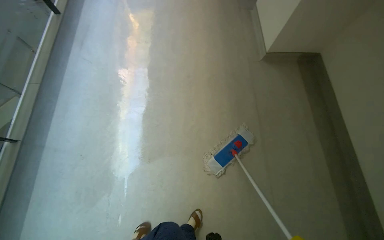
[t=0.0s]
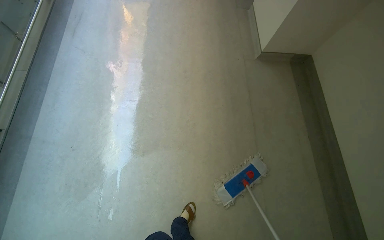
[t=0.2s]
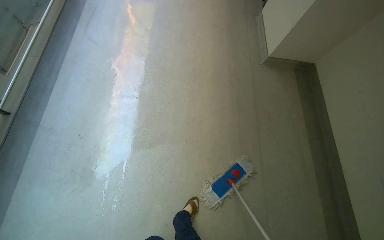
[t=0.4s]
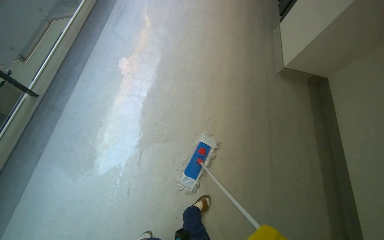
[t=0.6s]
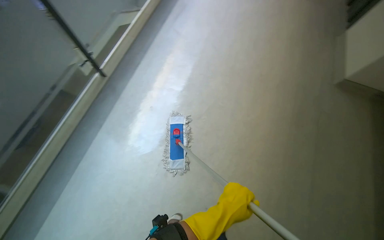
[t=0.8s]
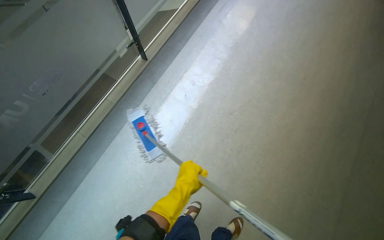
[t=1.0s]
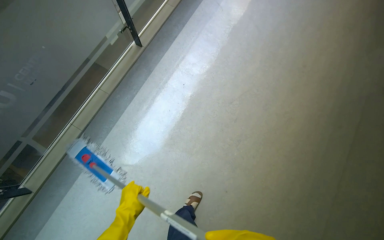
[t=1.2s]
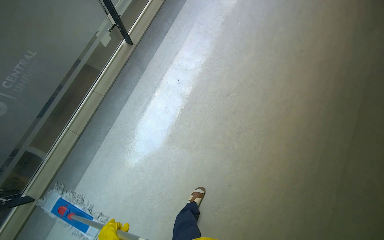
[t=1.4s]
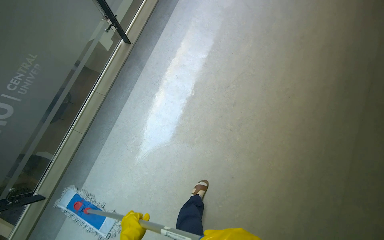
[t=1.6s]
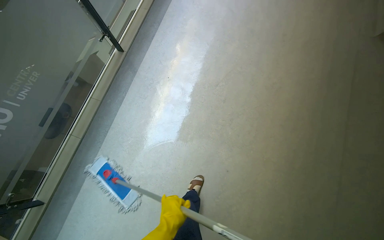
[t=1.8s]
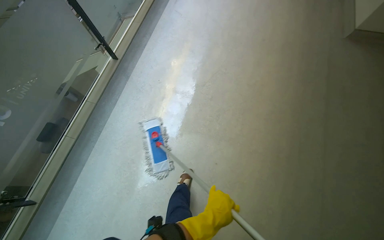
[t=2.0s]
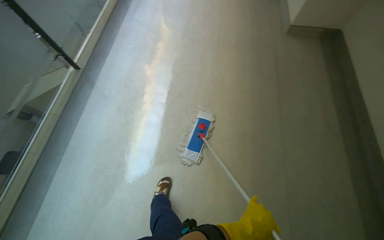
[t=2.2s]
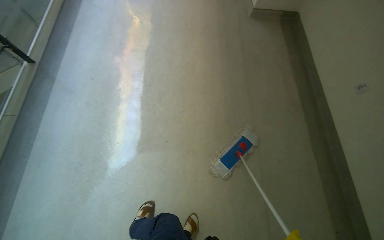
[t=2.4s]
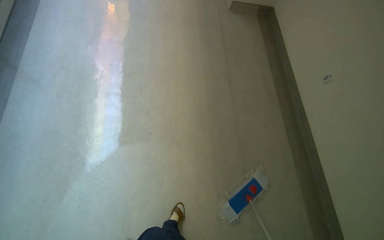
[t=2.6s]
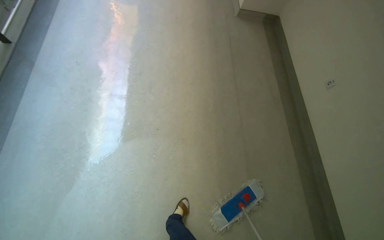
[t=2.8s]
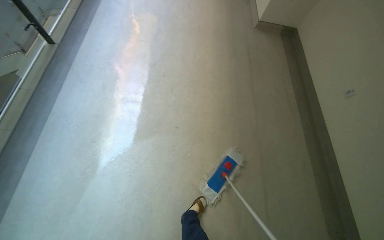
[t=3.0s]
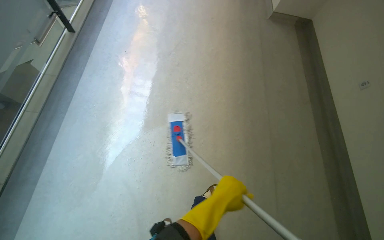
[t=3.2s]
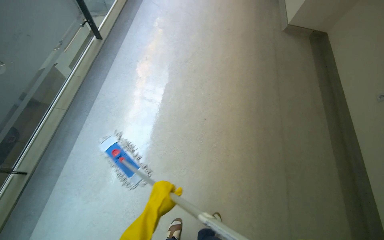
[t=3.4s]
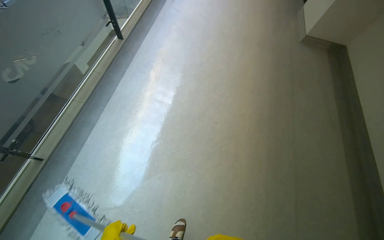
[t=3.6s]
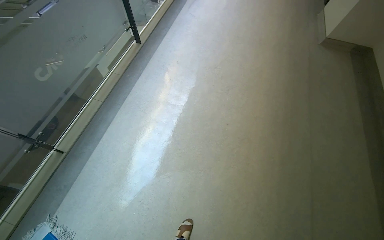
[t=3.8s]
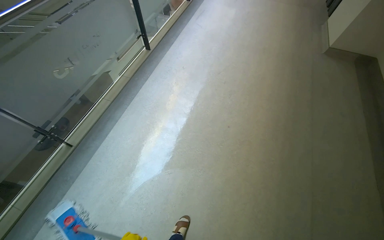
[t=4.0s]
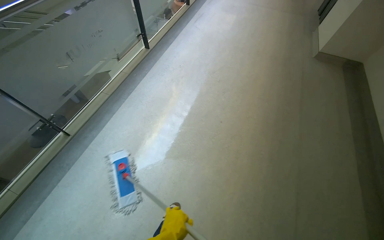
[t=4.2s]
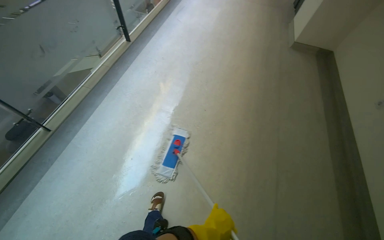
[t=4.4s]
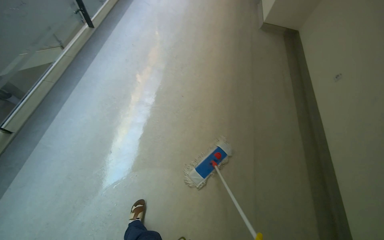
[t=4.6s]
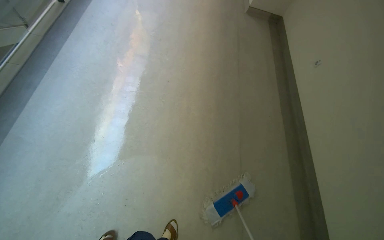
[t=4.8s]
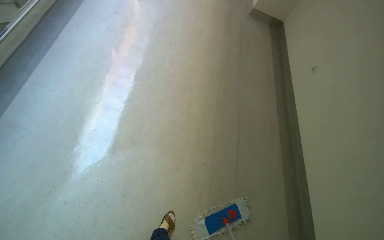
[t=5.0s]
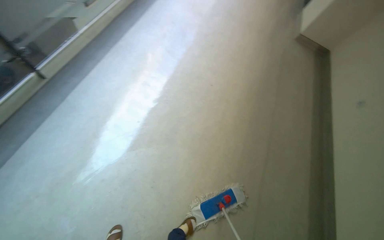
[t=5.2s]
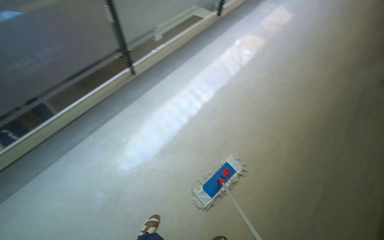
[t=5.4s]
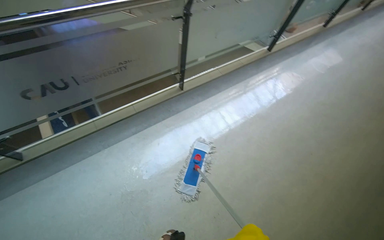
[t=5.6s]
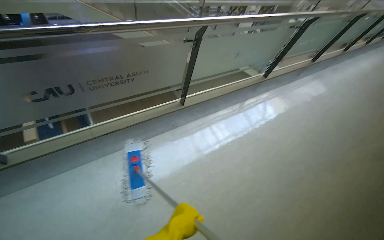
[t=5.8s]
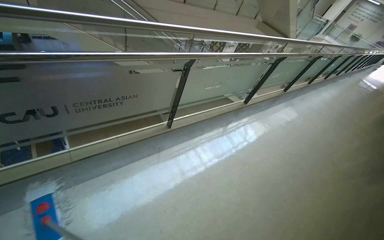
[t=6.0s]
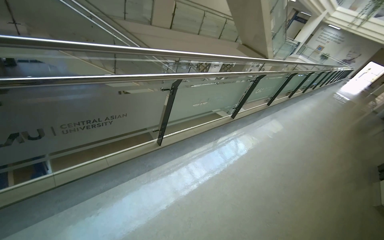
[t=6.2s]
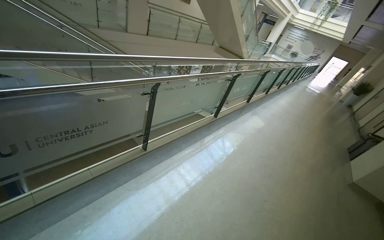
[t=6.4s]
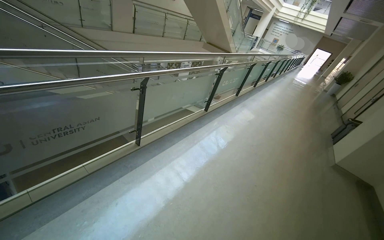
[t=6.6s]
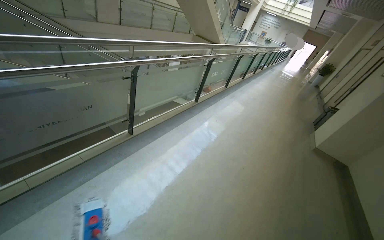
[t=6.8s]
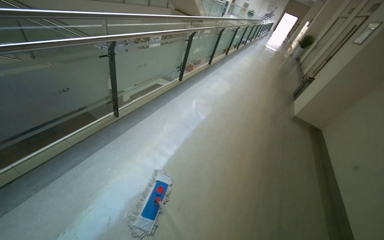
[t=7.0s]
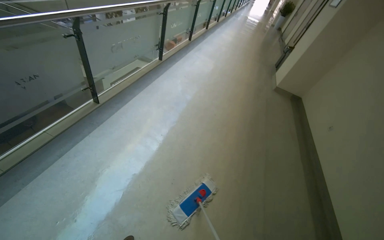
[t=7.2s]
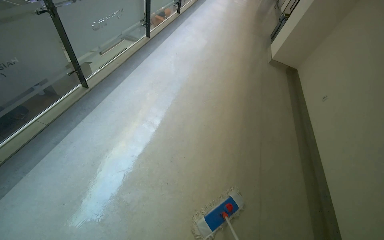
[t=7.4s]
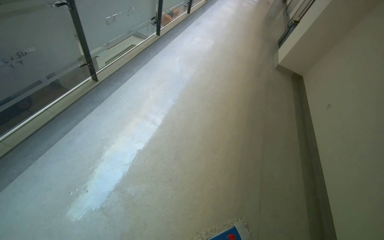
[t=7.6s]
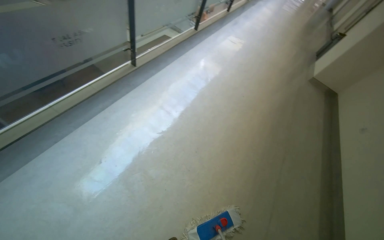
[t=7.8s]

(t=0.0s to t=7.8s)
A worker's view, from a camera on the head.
Job: mopping floor.
The whole recording: Mopping hallway floor. The worker mops the hallway floor, periodically wringing out the mop head in the bucket.
t=0.0s - t=1.6s: The view tilts some 10 degrees downward.
t=1.6s - t=3.2s: The camera is carried about 80 cm. The head turns to the right by about 20 degrees.
t=3.2s - t=4.6s: The head travels about 50 cm.
t=4.6s - t=6.2s: The head travels roughly 80 cm. The wearer looks about 25 degrees further upward. The scene rotates clockwise by about 50 degrees.
t=6.2s - t=7.8s: The wearer moves roughly 50 cm. The head rotates roughly 20 degrees to the right. The view tilts roughly 25 degrees downward.

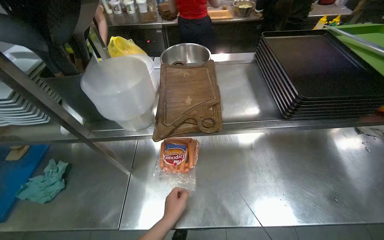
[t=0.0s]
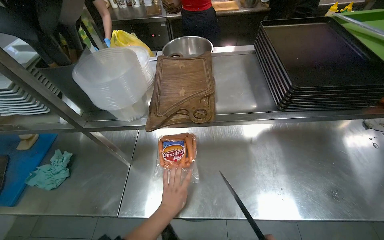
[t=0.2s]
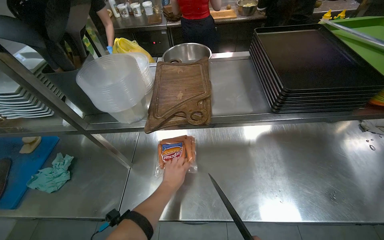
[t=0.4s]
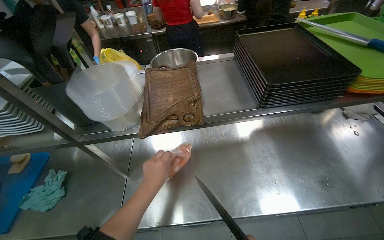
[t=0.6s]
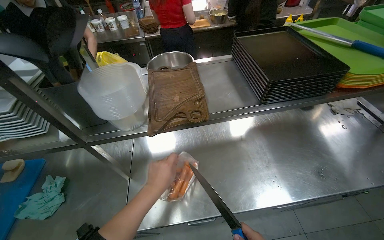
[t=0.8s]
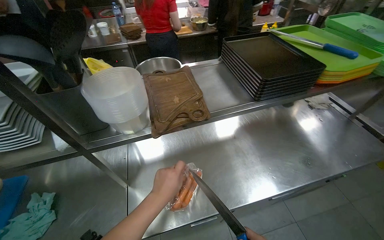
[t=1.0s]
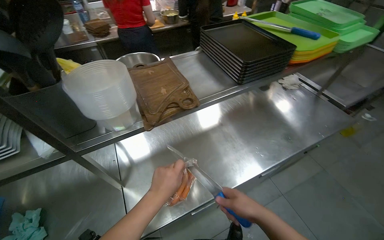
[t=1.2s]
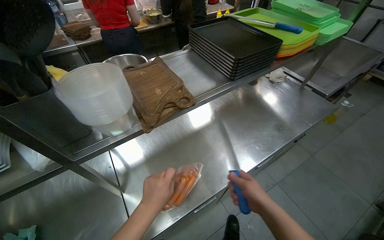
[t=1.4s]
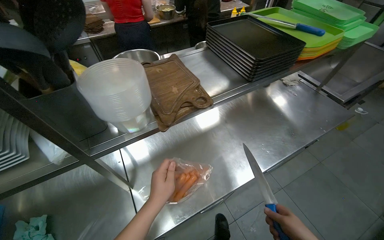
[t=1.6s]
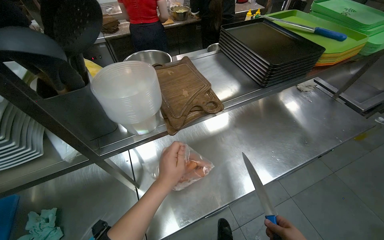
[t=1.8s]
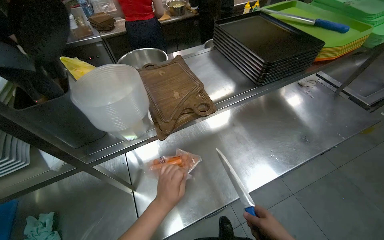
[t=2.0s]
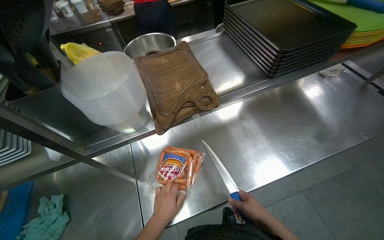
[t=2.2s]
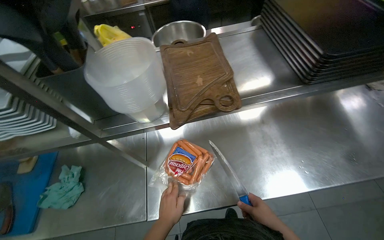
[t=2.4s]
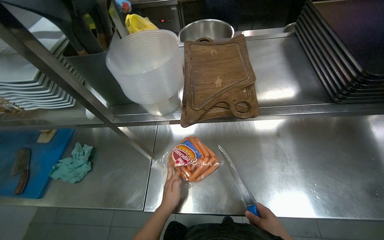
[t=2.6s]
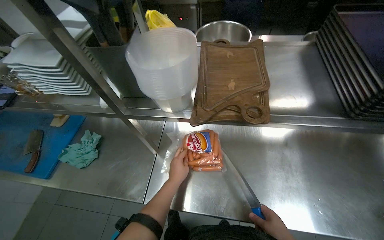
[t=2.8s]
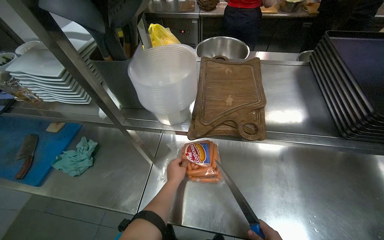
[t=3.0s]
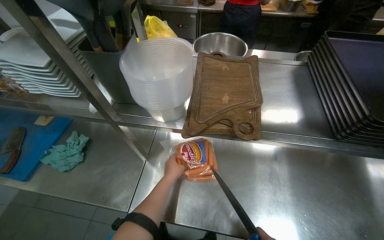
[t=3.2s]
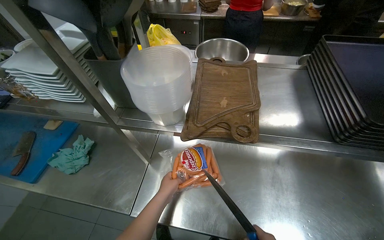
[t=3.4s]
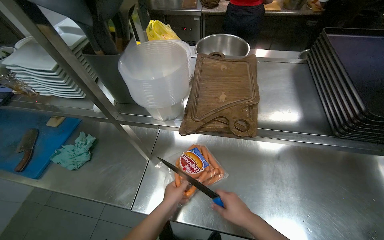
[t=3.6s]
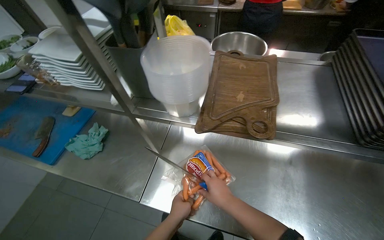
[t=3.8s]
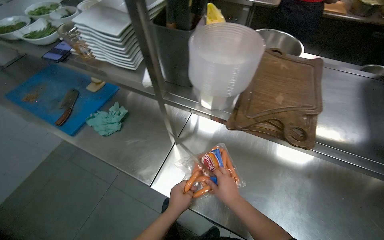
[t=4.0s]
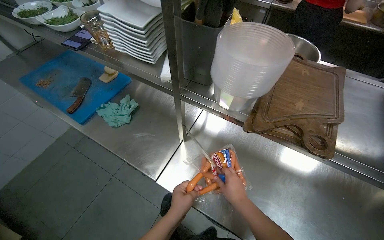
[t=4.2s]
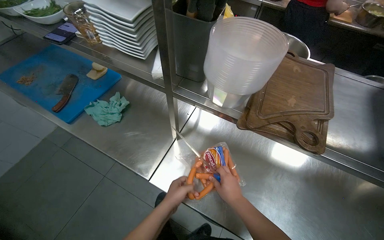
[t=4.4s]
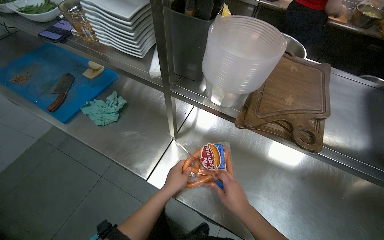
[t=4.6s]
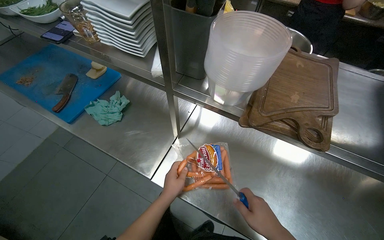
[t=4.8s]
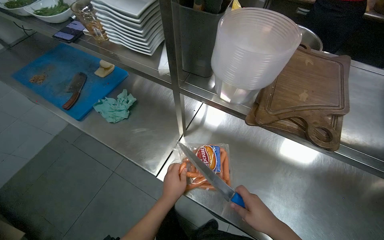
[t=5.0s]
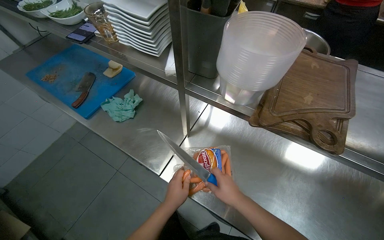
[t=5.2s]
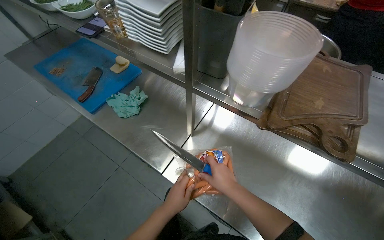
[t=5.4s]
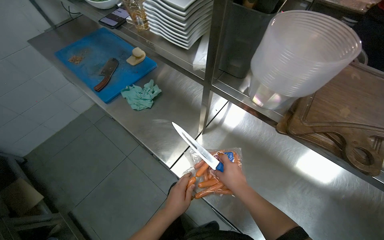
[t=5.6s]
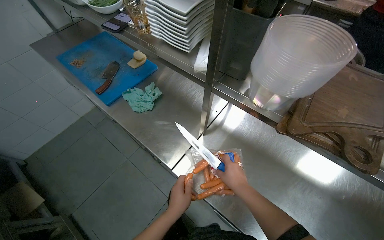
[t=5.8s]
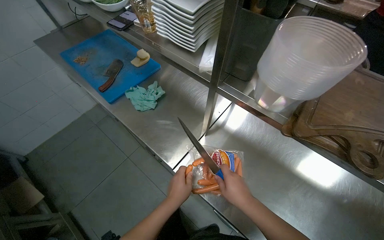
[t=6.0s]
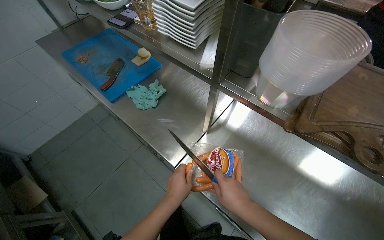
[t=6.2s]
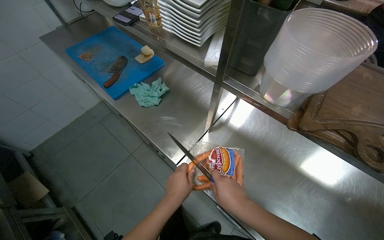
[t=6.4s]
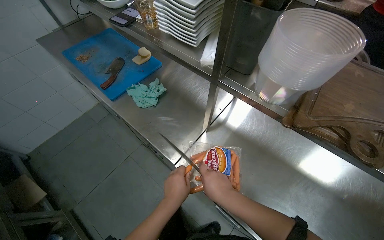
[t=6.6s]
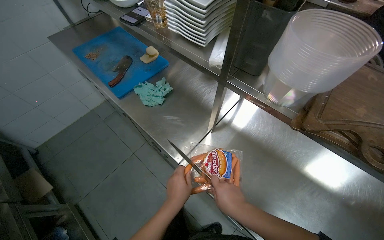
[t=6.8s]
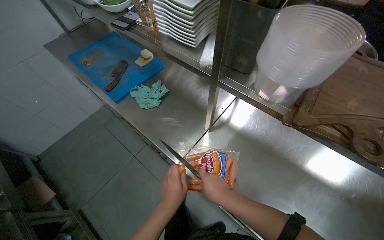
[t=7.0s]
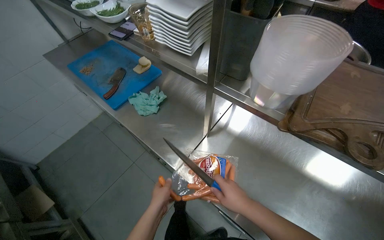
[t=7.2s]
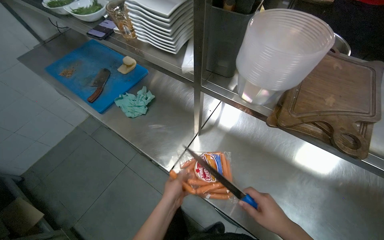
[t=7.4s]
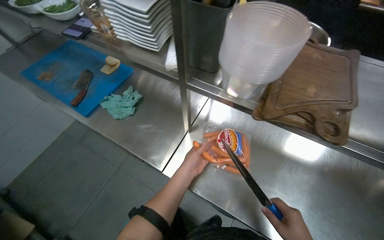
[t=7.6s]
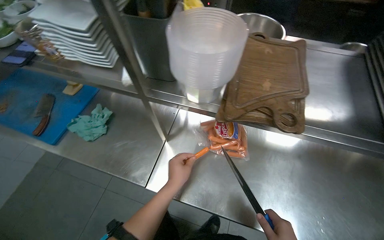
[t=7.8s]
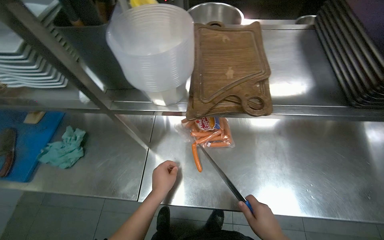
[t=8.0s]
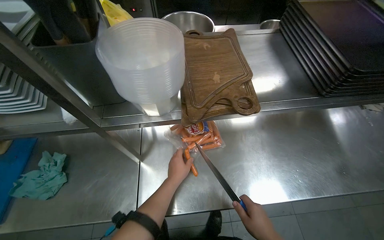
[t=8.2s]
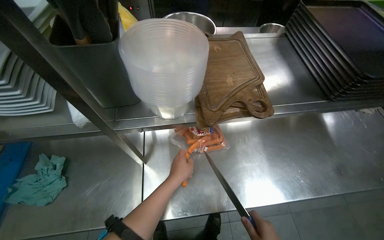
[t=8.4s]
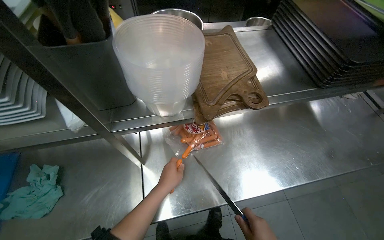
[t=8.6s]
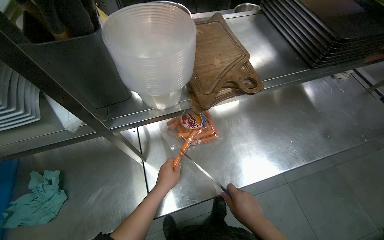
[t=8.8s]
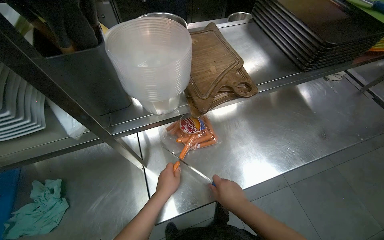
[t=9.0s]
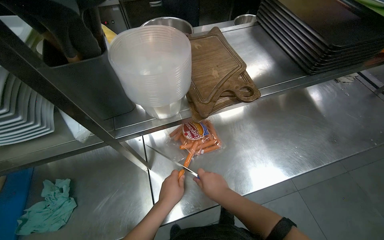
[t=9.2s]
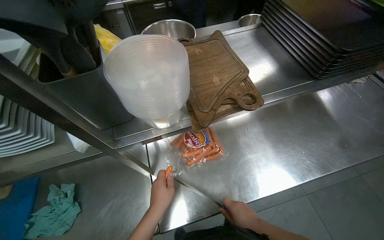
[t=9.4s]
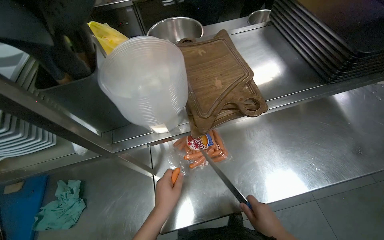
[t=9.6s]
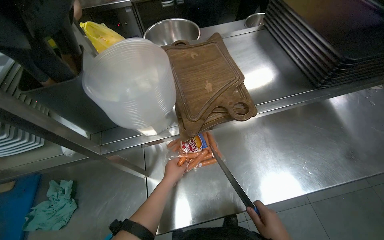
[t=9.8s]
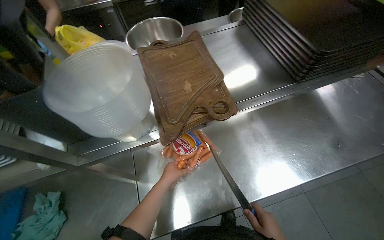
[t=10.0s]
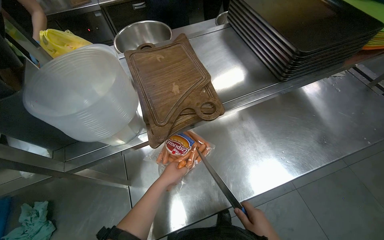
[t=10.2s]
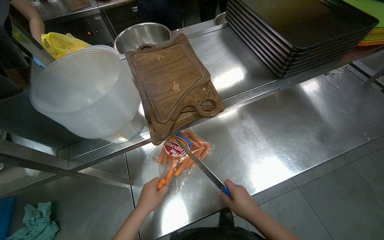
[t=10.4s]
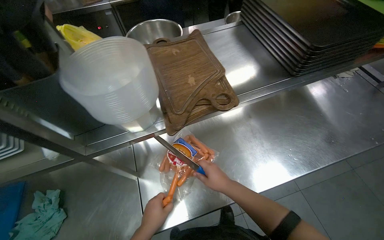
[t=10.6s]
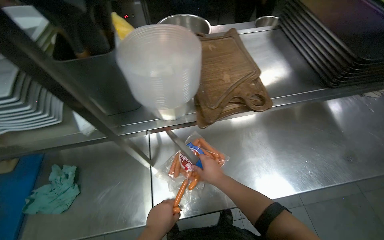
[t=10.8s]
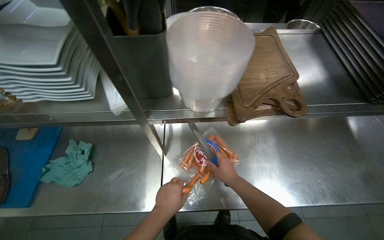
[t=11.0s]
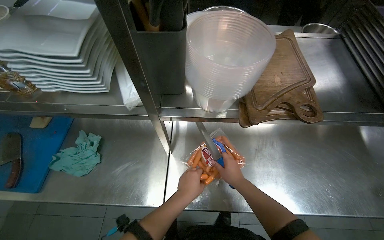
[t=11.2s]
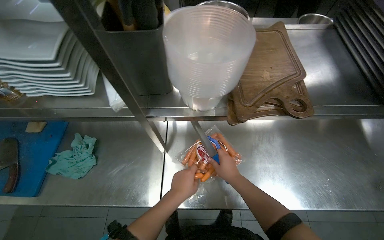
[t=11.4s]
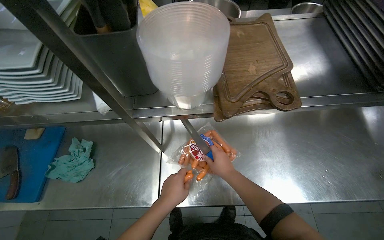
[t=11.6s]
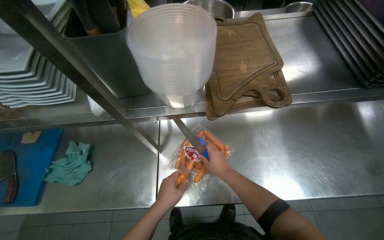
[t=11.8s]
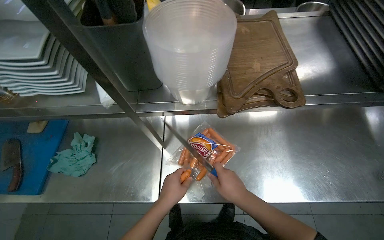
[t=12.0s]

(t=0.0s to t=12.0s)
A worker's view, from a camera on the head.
Job: preparing food.
The whole recording: Preparing sausages for frying. The worker opens a package of sausages, then peels and places them into a deep fryer basket.
t=0.0s - t=1.6s: The wearer's head swings about 25 degrees to the right.
t=1.6s - t=3.0s: The head rotates approximately 35 degrees to the left.
t=7.6s - t=9.0s: The head rotates some 50 degrees to the right.
